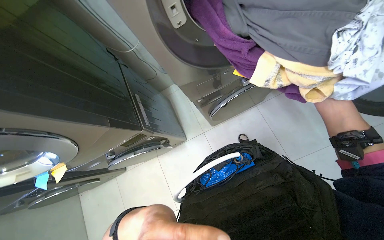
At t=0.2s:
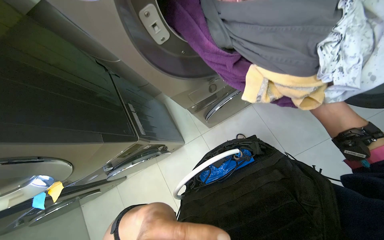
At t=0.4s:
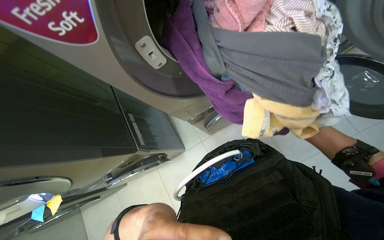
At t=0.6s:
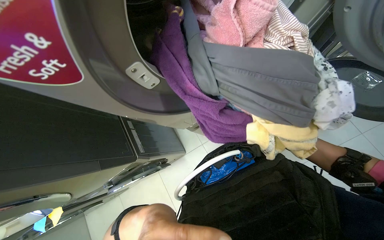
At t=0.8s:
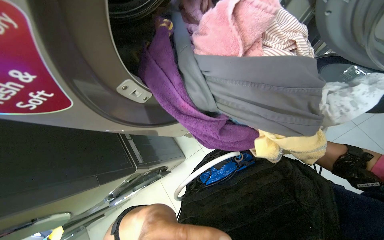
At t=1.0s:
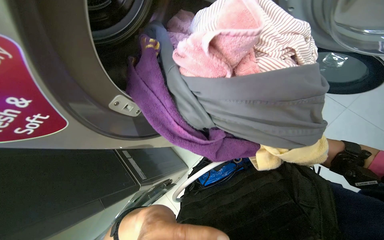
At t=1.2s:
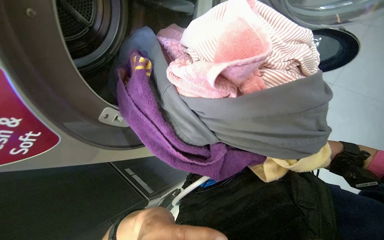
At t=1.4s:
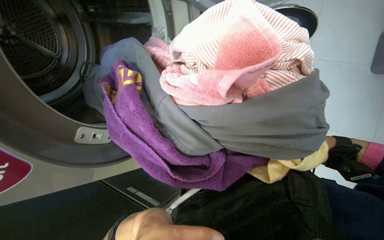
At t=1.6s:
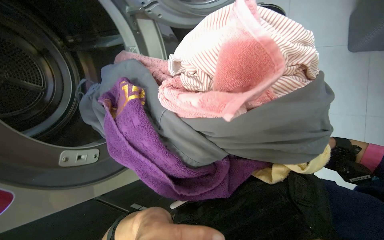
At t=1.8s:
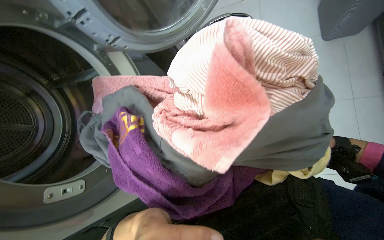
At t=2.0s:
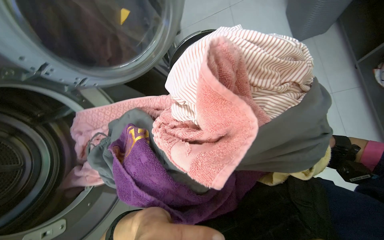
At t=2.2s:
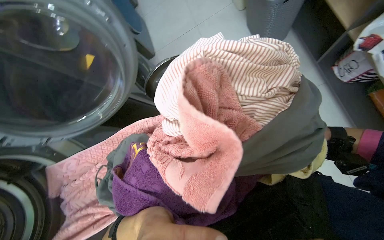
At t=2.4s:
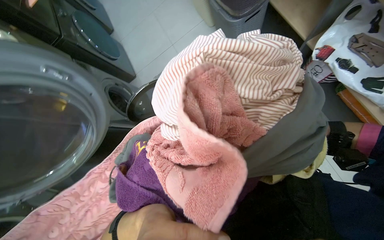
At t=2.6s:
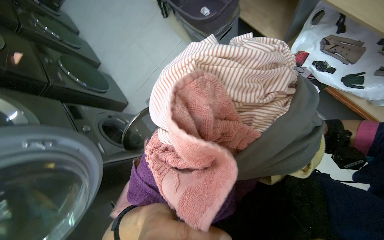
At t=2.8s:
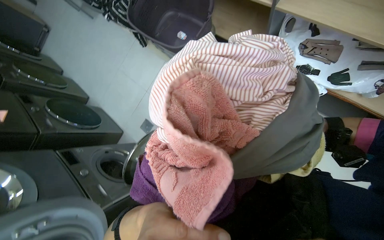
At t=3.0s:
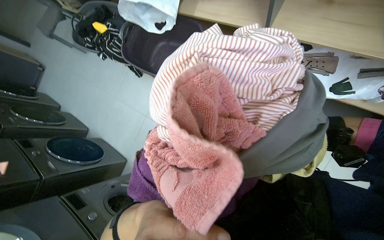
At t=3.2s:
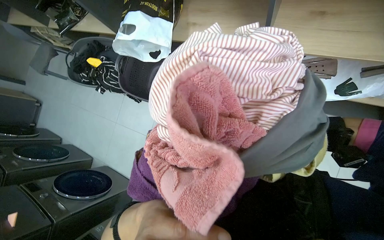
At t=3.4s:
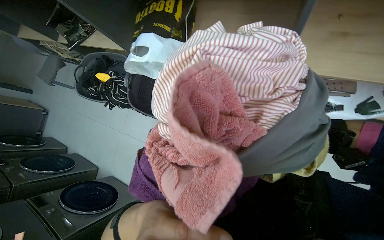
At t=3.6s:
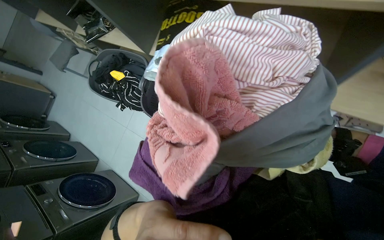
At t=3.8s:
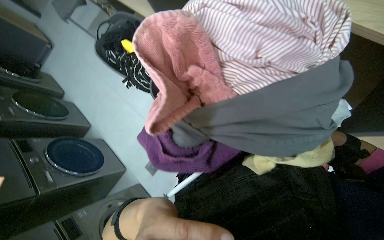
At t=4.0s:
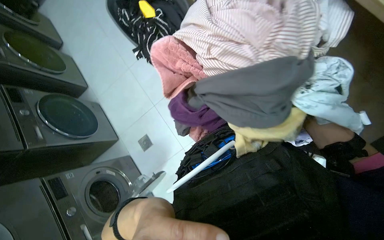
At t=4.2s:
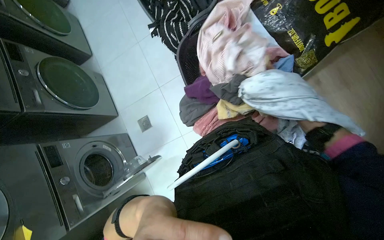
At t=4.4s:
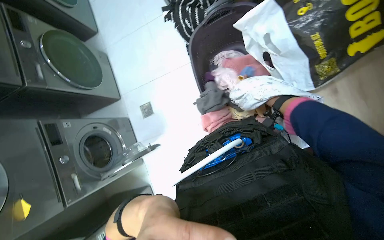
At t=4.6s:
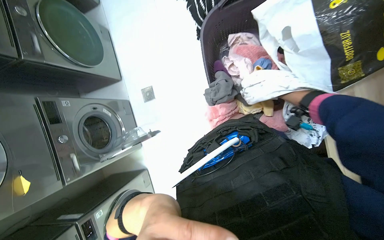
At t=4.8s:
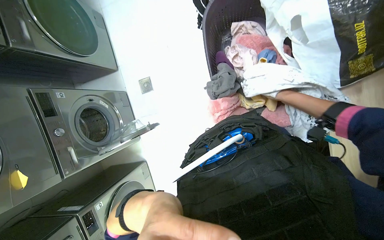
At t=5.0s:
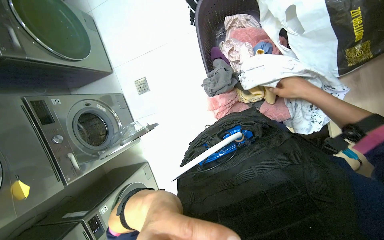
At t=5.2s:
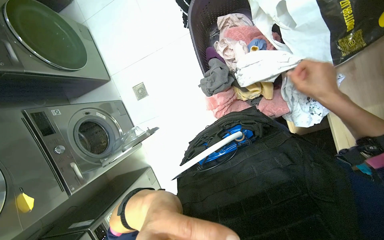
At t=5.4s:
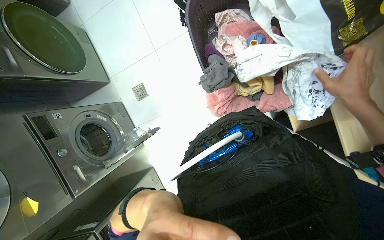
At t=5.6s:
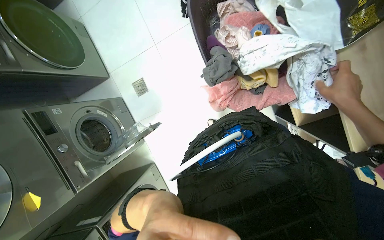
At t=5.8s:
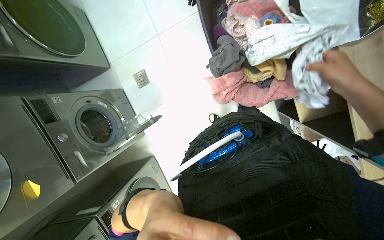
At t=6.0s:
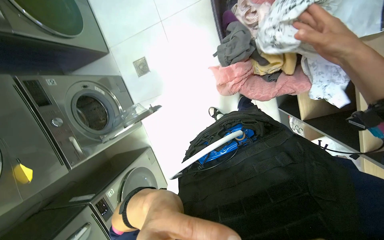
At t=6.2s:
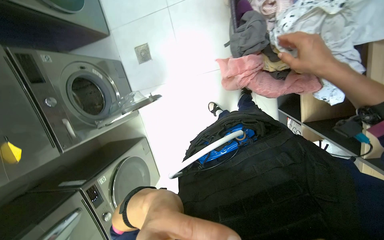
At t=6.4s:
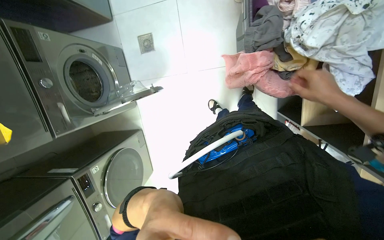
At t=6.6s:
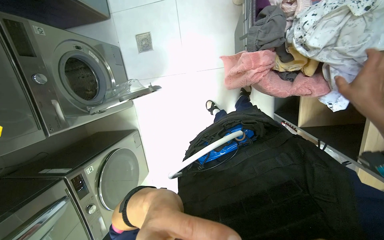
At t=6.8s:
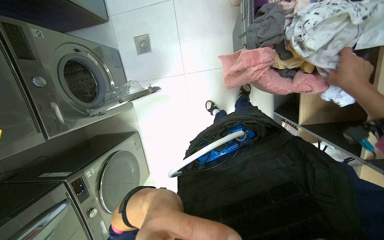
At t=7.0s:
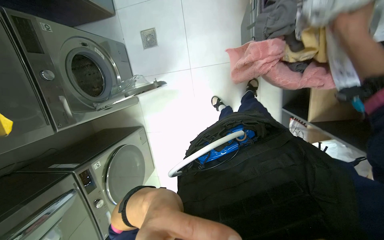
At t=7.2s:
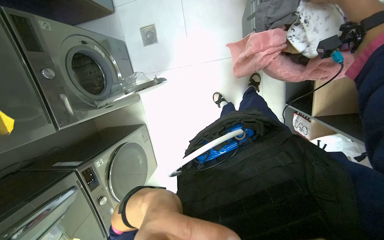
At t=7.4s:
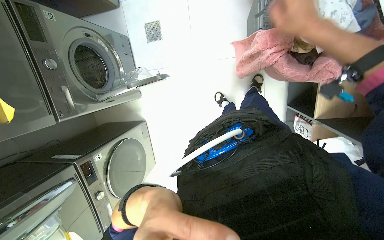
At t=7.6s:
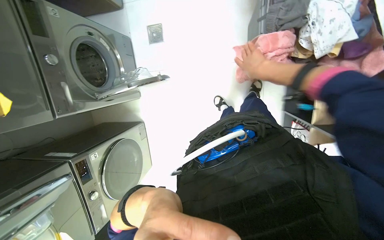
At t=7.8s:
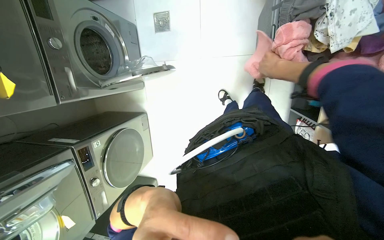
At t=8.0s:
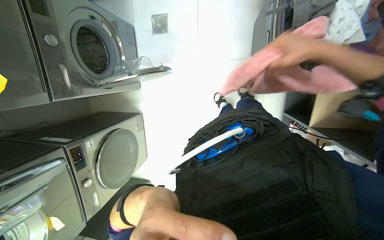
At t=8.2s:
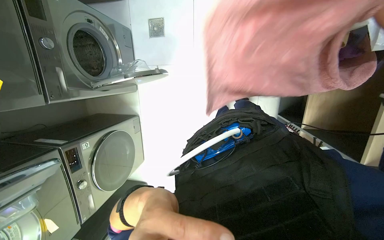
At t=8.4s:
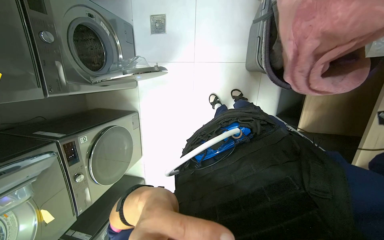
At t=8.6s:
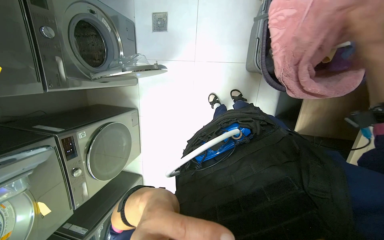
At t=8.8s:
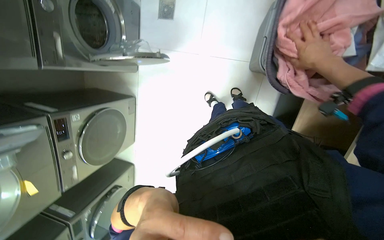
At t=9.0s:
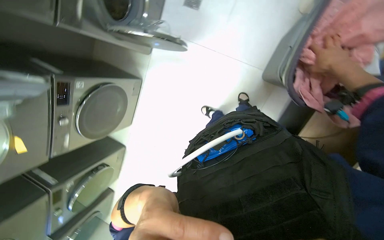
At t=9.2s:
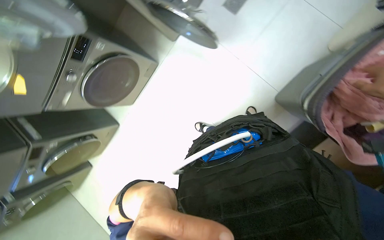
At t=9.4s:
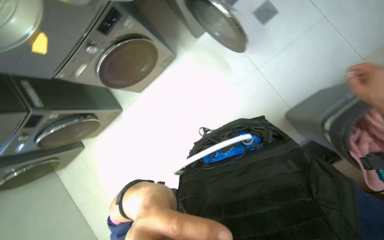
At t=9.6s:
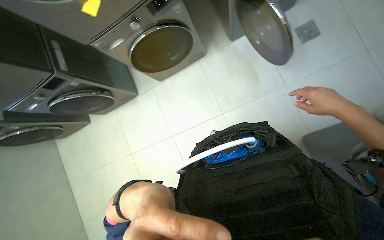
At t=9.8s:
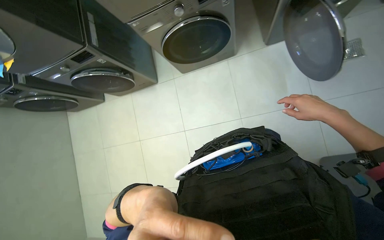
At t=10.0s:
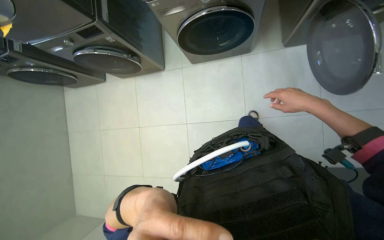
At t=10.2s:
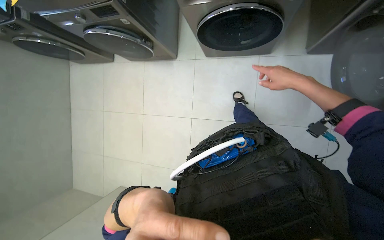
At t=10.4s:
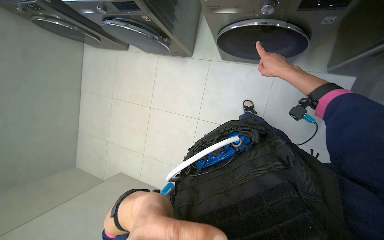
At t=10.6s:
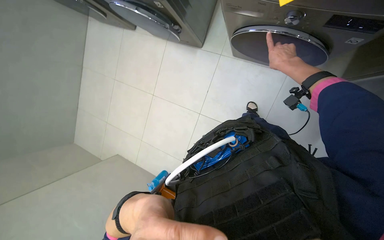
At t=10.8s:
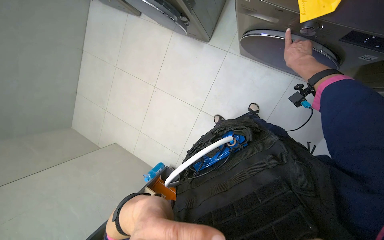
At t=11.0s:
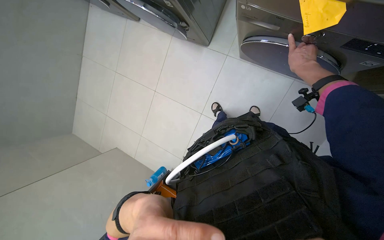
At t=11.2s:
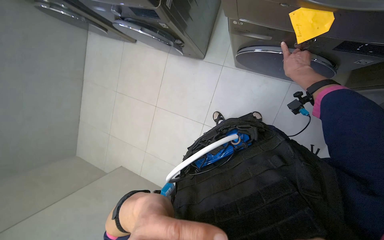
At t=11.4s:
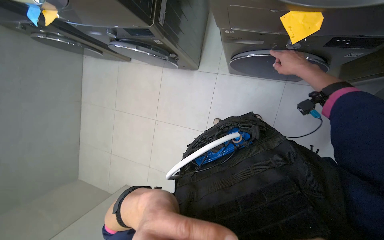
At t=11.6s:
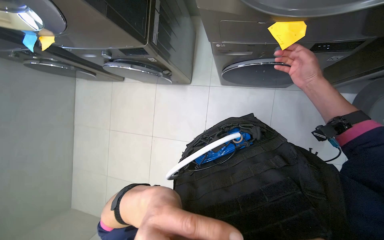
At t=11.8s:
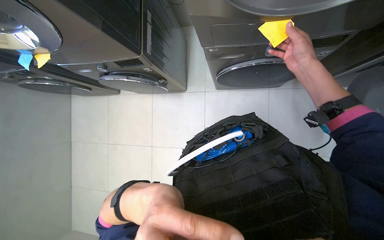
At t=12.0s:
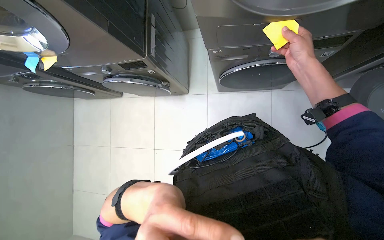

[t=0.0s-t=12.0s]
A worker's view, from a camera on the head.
Job: managing laundry.
The whole recording: Transferring clothes from machines to basket. The worker unloads clothes from washing machines and places them into a laundry basket.
t=0.0s to t=1.6s: The view tilts approximately 20 degrees upward. The scene turns approximately 30 degrees counterclockwise in the picture.
t=1.6s to t=3.0s: The head rotates approximately 50 degrees to the right. The camera pitches upward, by roughly 30 degrees.
t=3.0s to t=4.4s: The head travels roughly 50 cm. The wearer looks roughly 20 degrees further downward. The scene rotates clockwise by some 40 degrees.
t=4.4s to t=6.0s: The view tilts approximately 15 degrees downward.
t=7.6s to t=9.0s: The scene turns some 25 degrees clockwise in the picture.
t=9.0s to t=10.4s: The camera is carried some 70 cm. The view tilts some 10 degrees downward. Everything in view rotates roughly 75 degrees clockwise.
t=10.4s to t=12.0s: The right hand shifts roughly 15 cm nearer to the camera.

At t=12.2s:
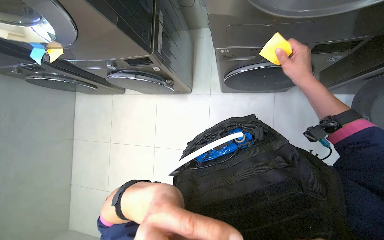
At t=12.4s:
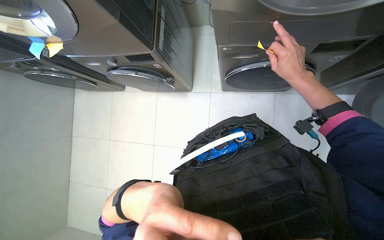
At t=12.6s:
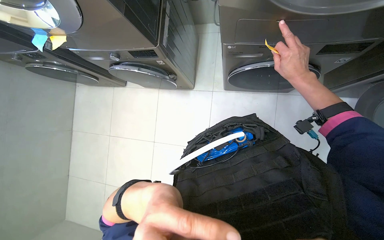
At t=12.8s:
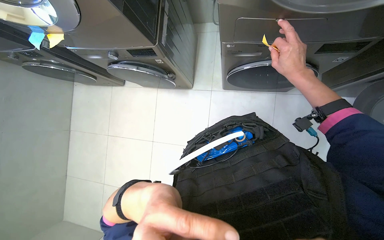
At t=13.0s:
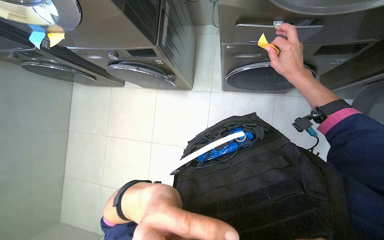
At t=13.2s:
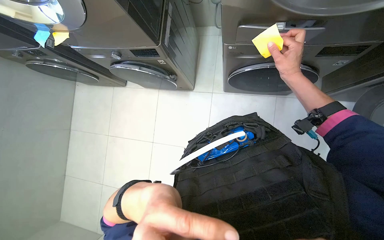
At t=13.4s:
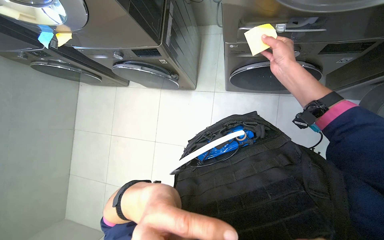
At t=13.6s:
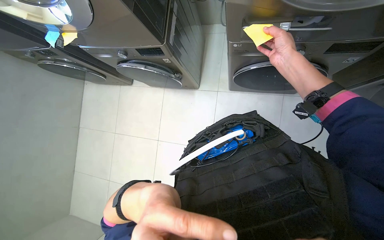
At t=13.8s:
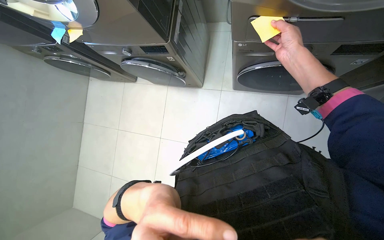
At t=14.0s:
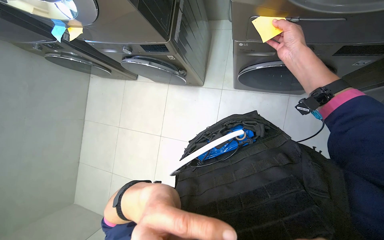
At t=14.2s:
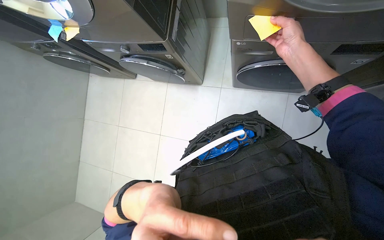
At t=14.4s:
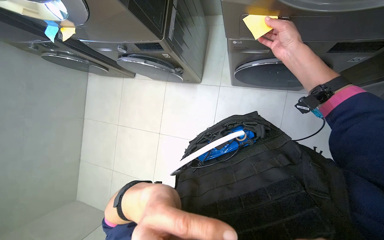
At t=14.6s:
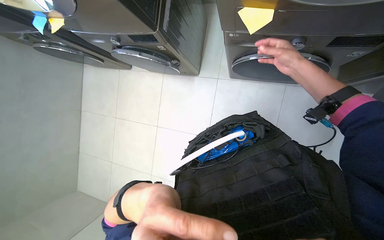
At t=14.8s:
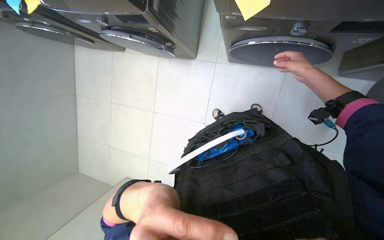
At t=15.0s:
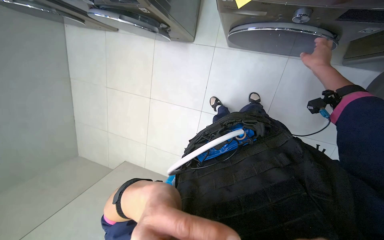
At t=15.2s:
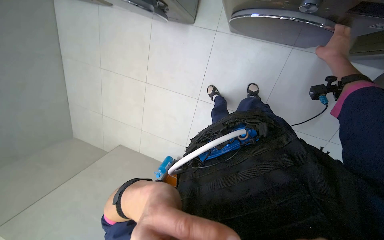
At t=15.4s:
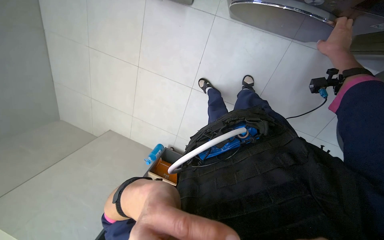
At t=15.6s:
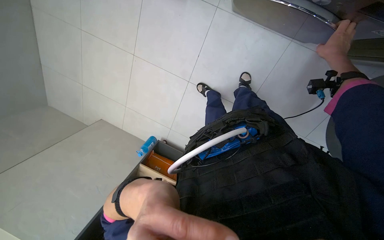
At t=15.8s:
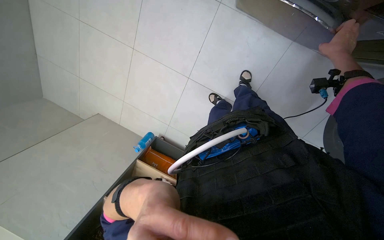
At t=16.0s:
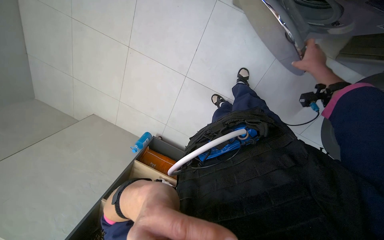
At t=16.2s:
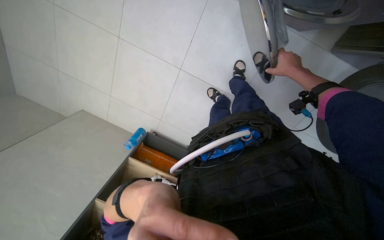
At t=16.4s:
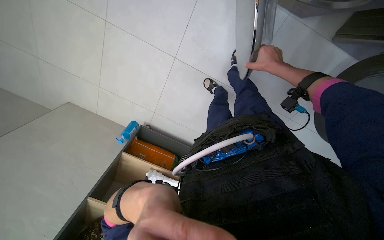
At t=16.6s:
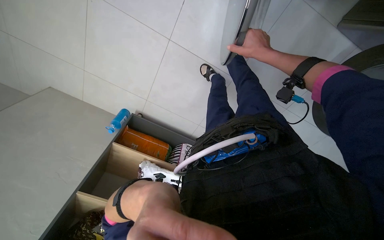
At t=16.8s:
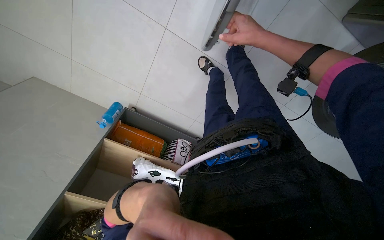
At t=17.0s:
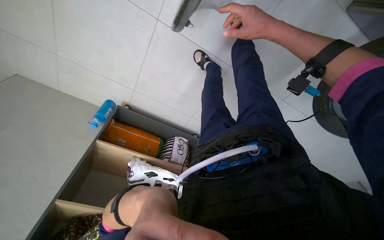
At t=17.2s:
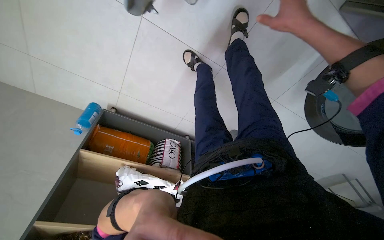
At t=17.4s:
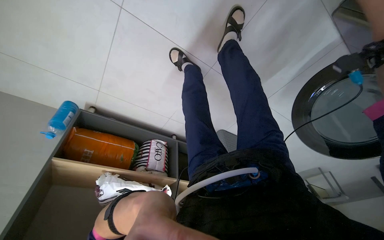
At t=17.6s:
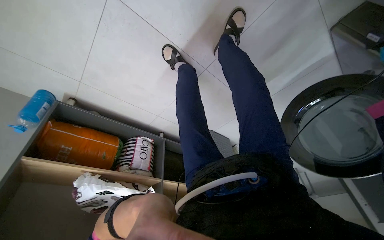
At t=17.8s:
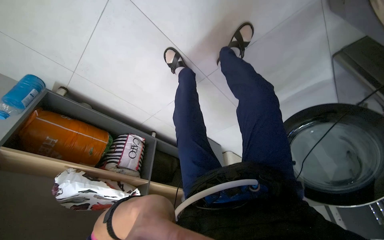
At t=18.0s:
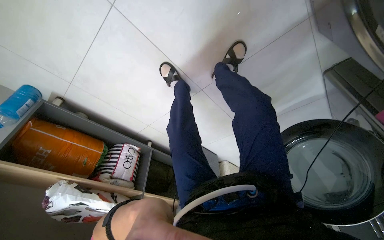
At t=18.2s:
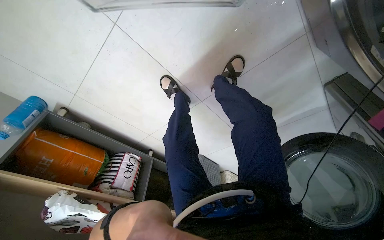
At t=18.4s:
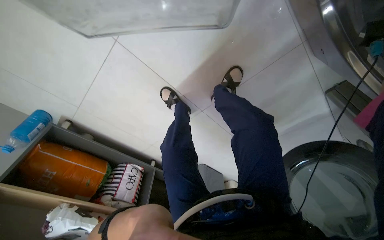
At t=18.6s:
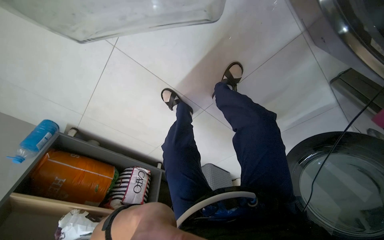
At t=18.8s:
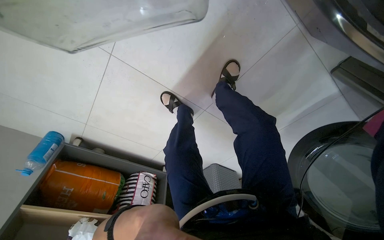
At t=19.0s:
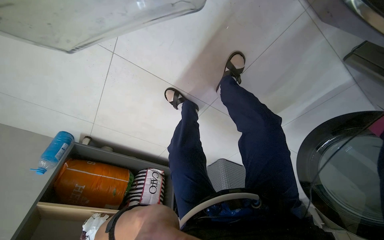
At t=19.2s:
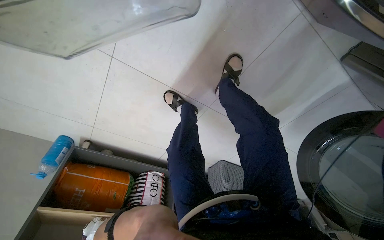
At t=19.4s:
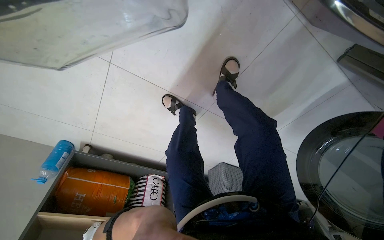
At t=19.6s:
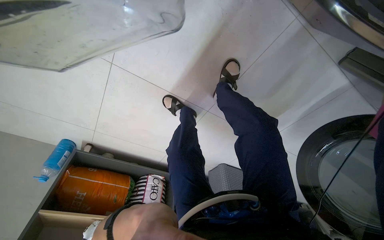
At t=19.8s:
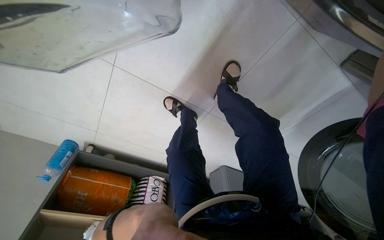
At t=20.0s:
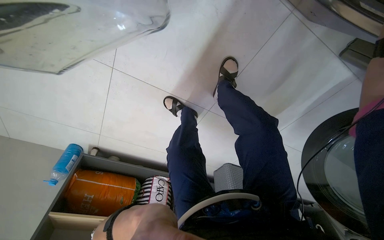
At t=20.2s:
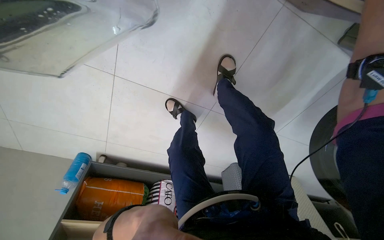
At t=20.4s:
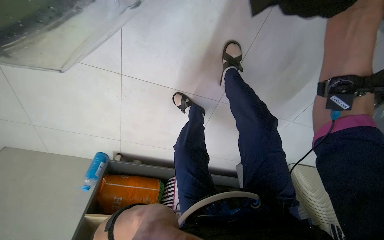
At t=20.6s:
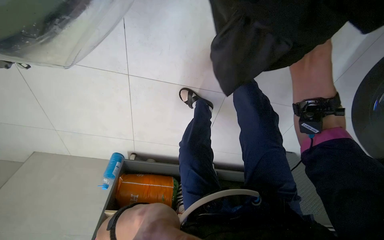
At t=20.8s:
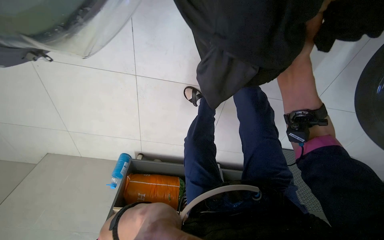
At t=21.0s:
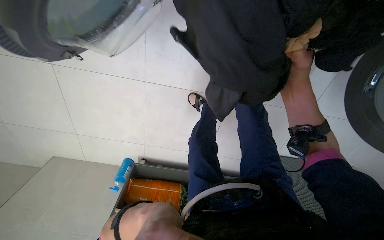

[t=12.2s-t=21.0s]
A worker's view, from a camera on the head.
Job: managing laundry.
The whole recording: Transferring clothes from machines to basket. The worker unloads clothes from washing machines and places them into a laundry basket.
t=12.2s to t=13.6s: The hands are busy where they are.
t=13.6s to t=15.2s: The view tilts approximately 25 degrees downward. The right hand travels to the right by about 20 cm.
t=15.2s to t=16.6s: The view swings roughly 15 degrees to the right. The wearer looks some 20 degrees further downward. The right hand shifts about 20 cm to the left.
t=16.6s to t=18.0s: The camera is aimed approximately 20 degrees further to the right.
t=19.6s to t=21.0s: The view swings approximately 20 degrees to the left.
